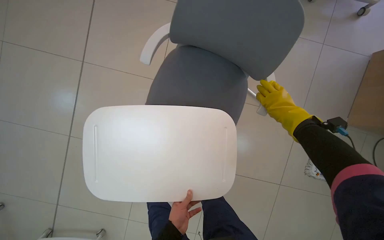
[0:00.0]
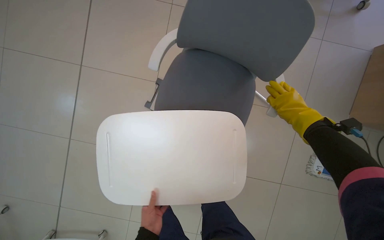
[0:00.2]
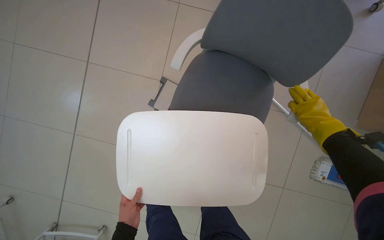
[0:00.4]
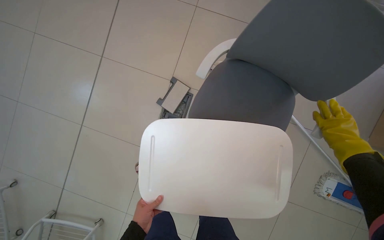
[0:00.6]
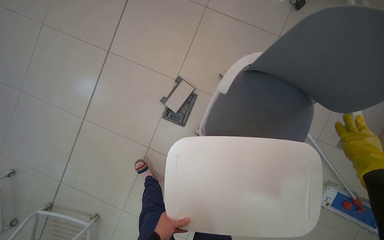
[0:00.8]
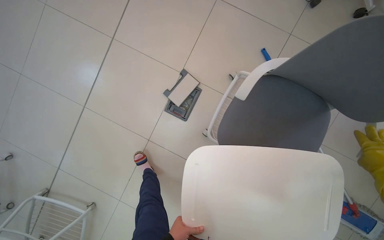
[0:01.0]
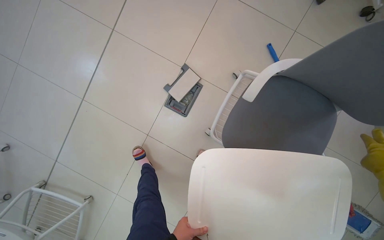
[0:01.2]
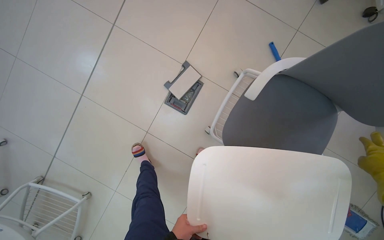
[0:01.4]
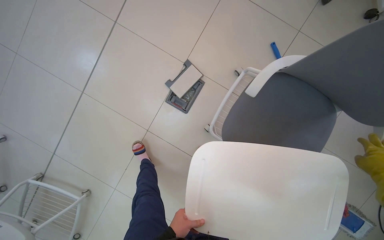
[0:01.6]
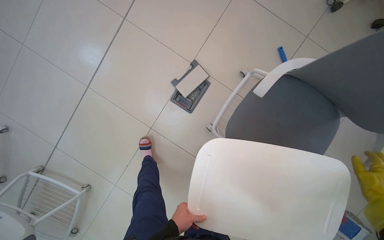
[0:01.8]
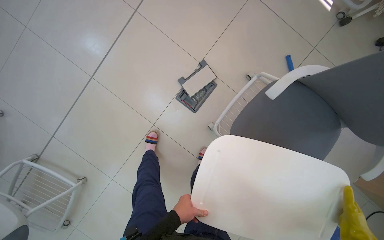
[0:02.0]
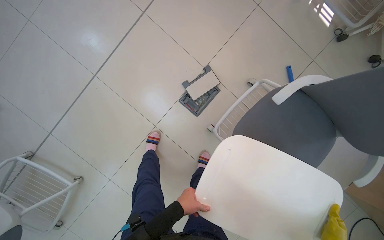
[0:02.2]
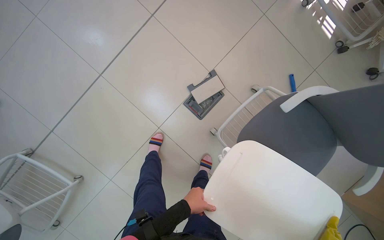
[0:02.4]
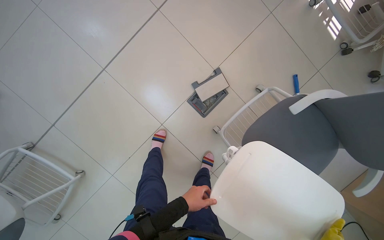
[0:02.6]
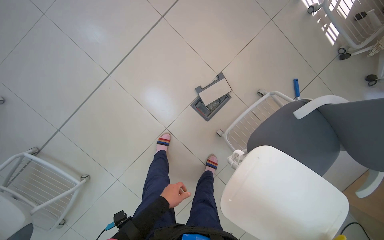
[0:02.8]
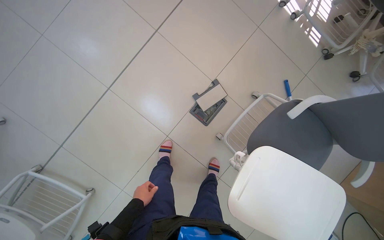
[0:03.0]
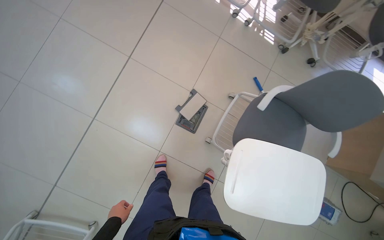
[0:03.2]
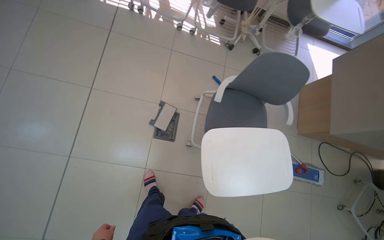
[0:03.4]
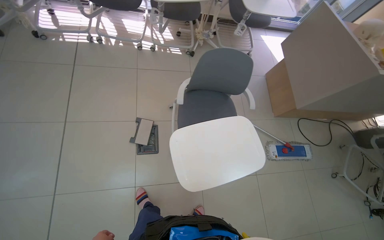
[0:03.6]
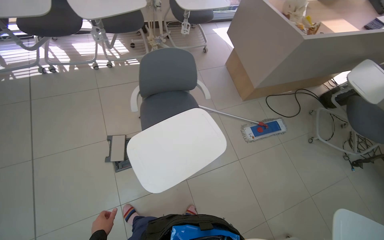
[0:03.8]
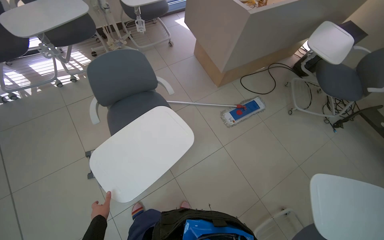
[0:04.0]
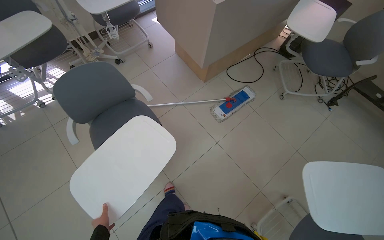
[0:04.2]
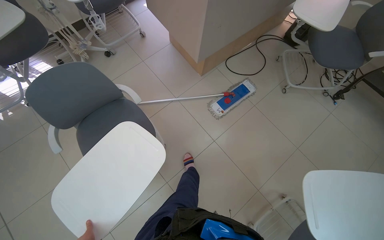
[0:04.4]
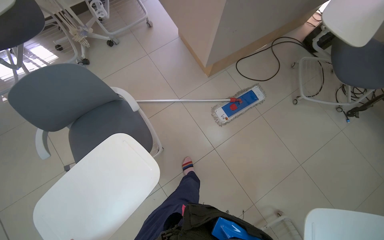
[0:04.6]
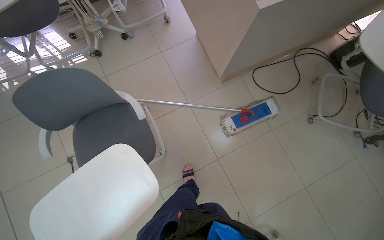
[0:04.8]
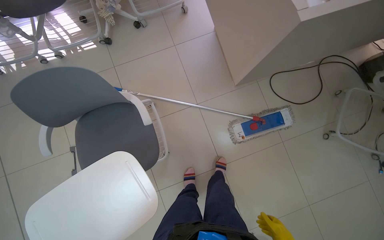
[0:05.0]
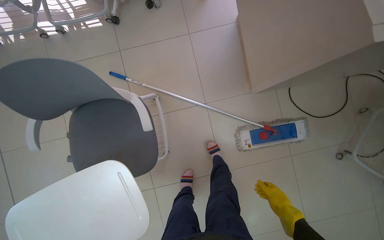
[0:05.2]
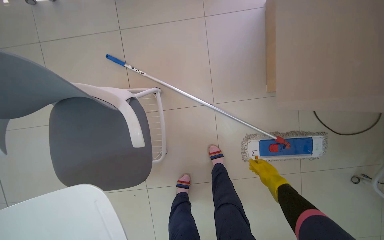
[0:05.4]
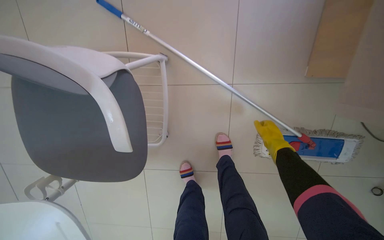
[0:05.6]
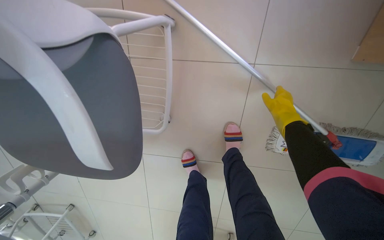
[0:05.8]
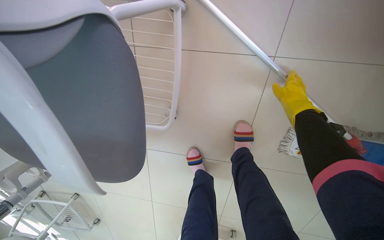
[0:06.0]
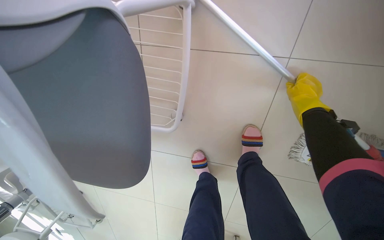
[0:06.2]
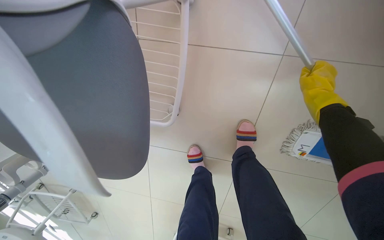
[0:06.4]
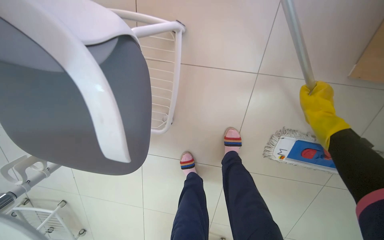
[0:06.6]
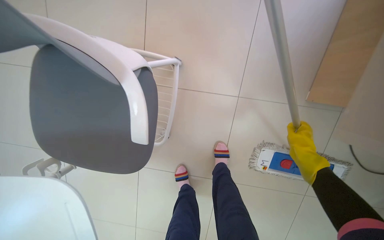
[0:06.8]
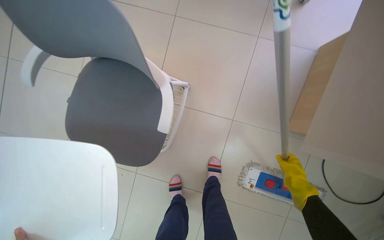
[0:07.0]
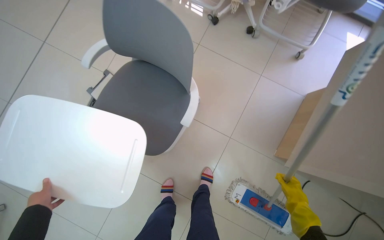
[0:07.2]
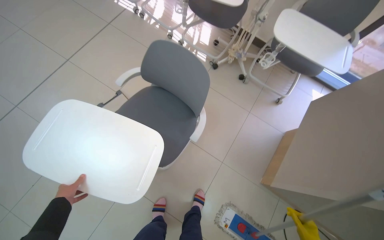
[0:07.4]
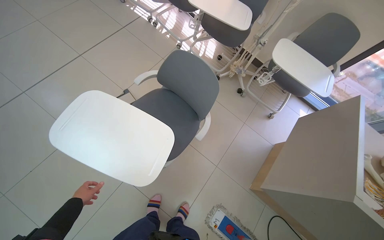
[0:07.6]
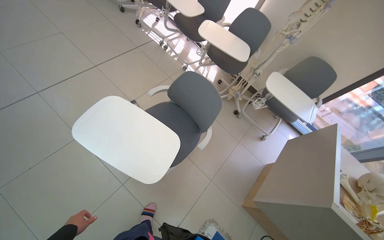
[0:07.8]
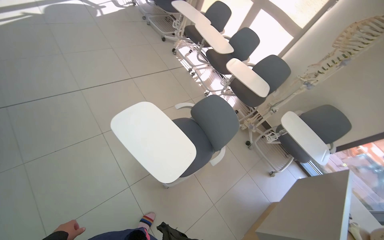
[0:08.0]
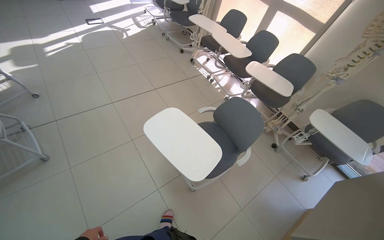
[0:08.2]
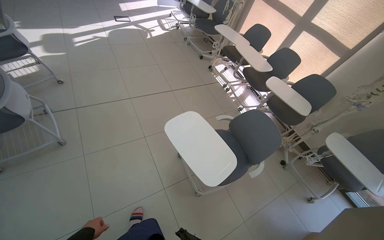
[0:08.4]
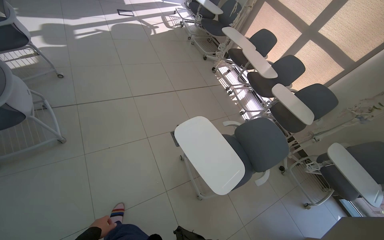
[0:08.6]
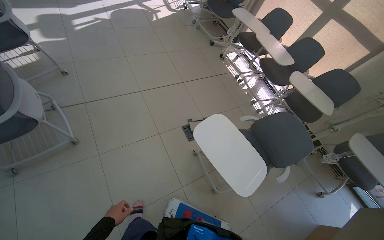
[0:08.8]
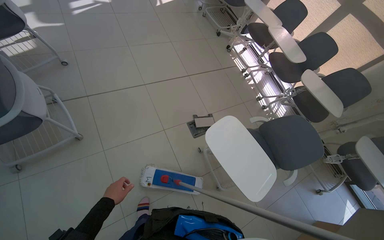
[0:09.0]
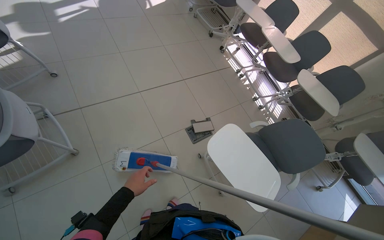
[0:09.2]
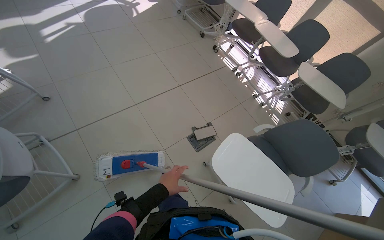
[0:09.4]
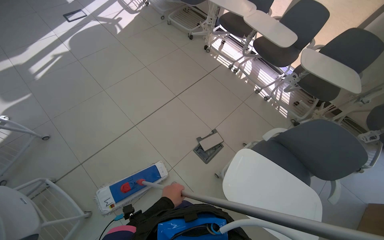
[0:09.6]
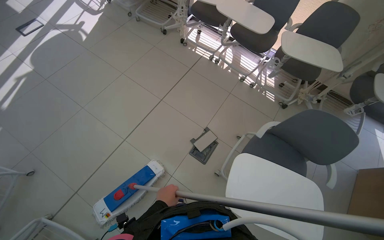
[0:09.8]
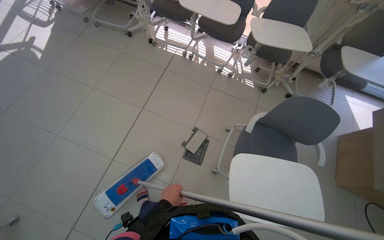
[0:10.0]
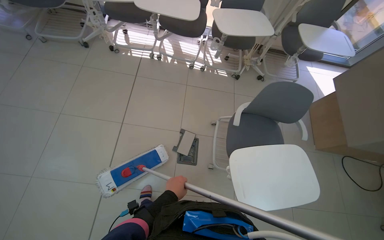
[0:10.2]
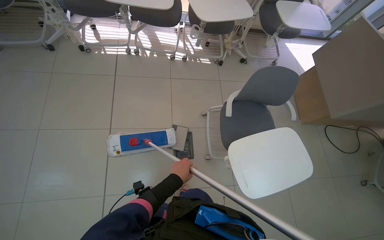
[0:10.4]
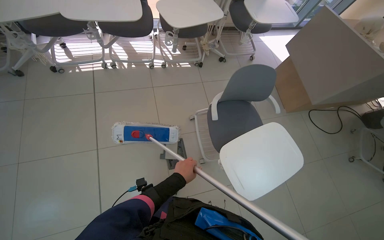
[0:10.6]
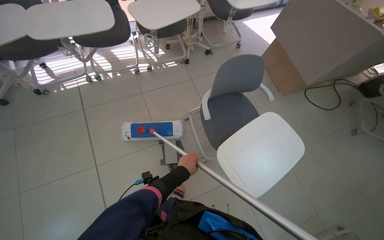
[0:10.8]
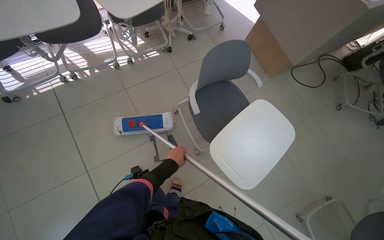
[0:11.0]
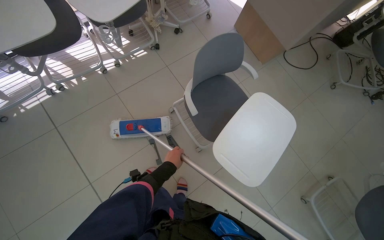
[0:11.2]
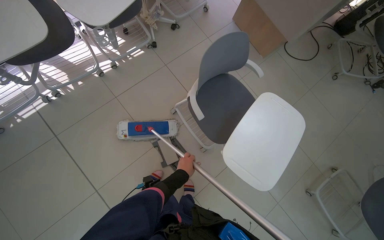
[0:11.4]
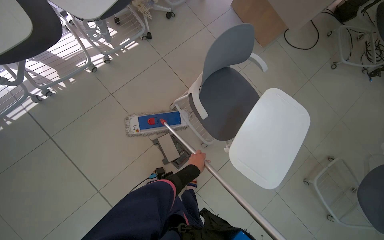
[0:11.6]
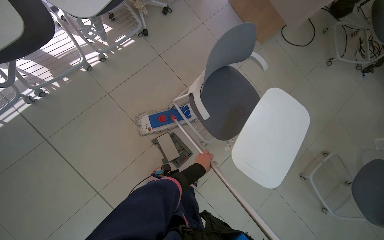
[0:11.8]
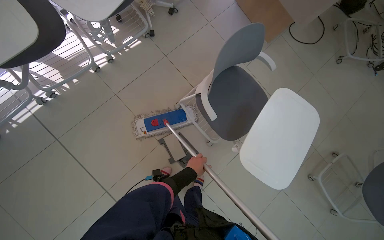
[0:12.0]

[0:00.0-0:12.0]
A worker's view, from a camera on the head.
Job: organizing items.
The whole recording: Organizing classroom furniture and items. The worker moves chairs and places desk trays on them, also performing short mopping tasks.
0:01.6 to 0:03.0: The left hand goes about 35 cm to the left.
0:03.0 to 0:04.4: The camera travels about 90 cm. The wearer looks roughly 80 degrees further to the right.
0:04.4 to 0:06.0: The camera travels approximately 1 m. The head turns to the left by some 45 degrees. The view tips downward by roughly 45 degrees.
0:06.0 to 0:07.6: The wearer moves some 80 cm. The camera sweeps to the right, by some 20 degrees. The view tips upward by some 45 degrees. Everything in view rotates some 35 degrees clockwise.
0:07.6 to 0:09.0: The head travels some 70 cm.
0:09.0 to 0:10.4: The head travels approximately 80 cm. The wearer looks some 70 degrees further to the right. The camera pitches downward, by some 15 degrees.
0:10.4 to 0:12.0: The camera travels roughly 50 cm. The head turns to the right by about 40 degrees. The view tilts some 15 degrees downward.

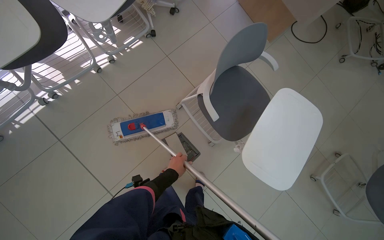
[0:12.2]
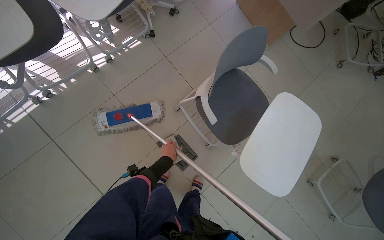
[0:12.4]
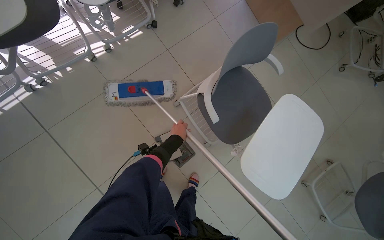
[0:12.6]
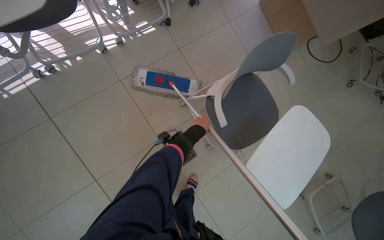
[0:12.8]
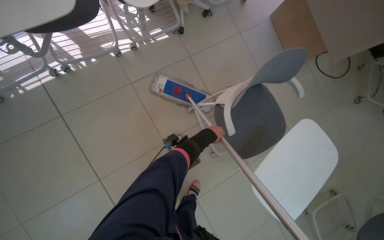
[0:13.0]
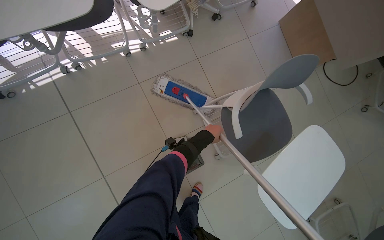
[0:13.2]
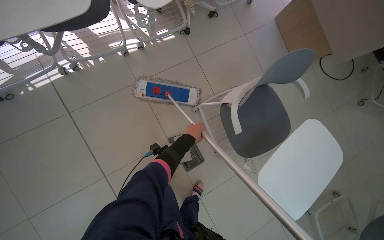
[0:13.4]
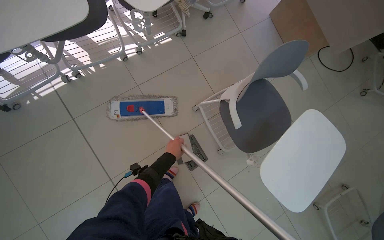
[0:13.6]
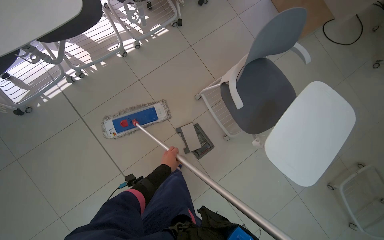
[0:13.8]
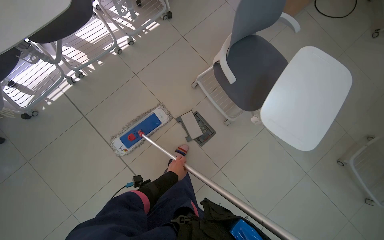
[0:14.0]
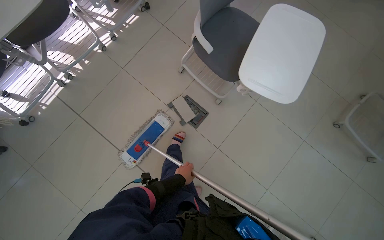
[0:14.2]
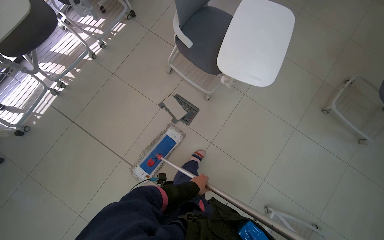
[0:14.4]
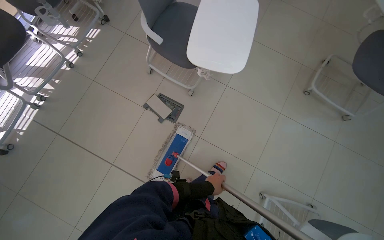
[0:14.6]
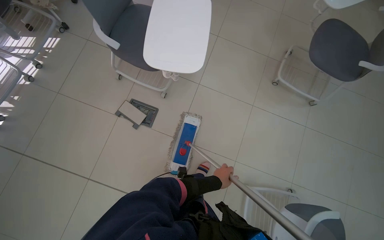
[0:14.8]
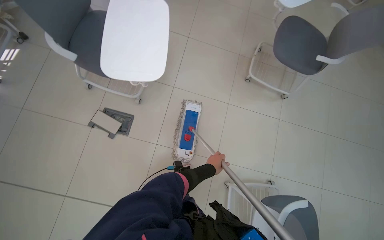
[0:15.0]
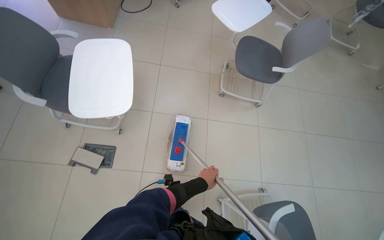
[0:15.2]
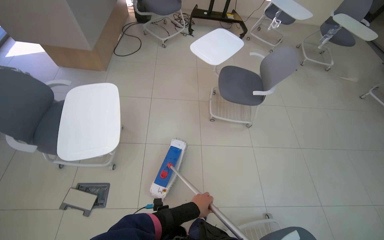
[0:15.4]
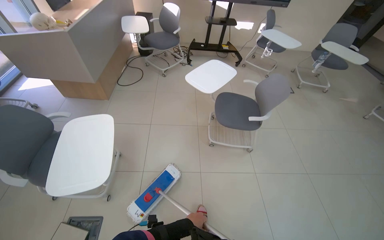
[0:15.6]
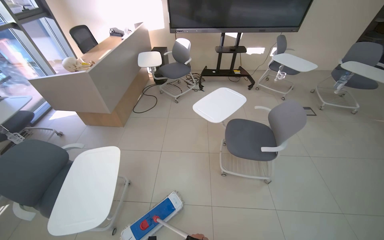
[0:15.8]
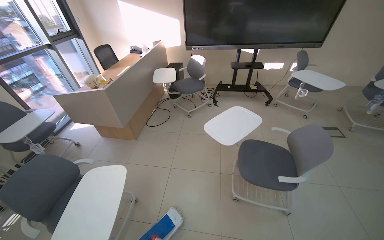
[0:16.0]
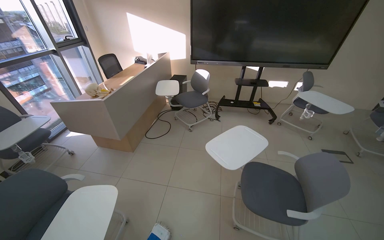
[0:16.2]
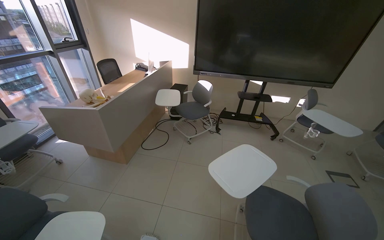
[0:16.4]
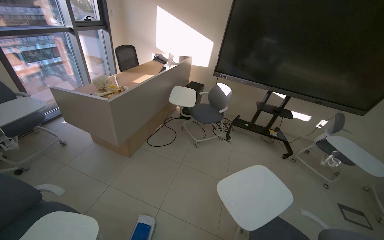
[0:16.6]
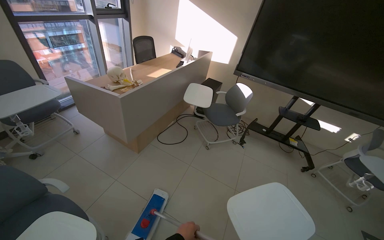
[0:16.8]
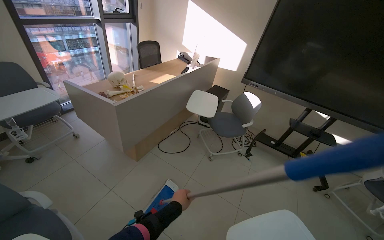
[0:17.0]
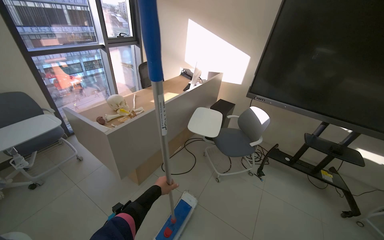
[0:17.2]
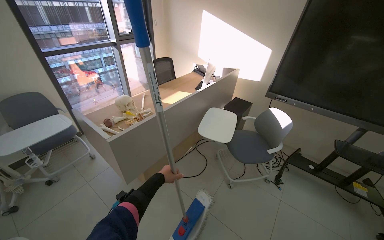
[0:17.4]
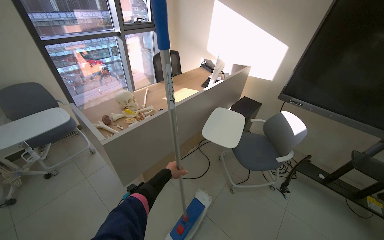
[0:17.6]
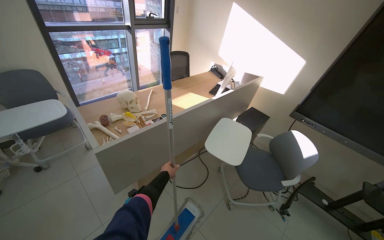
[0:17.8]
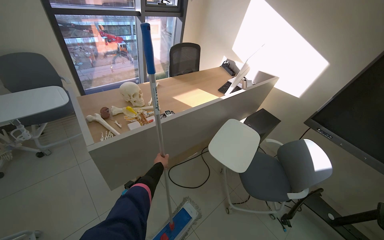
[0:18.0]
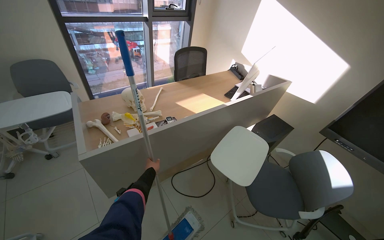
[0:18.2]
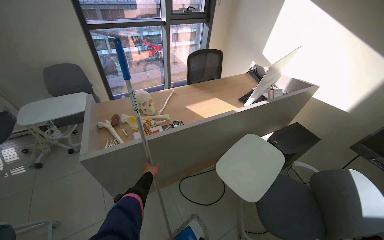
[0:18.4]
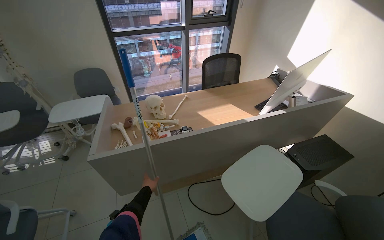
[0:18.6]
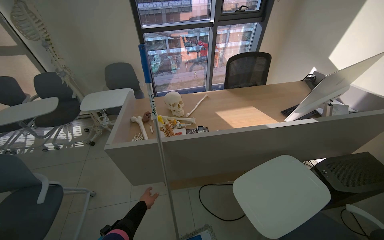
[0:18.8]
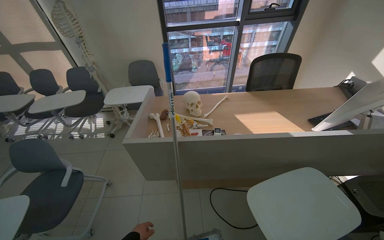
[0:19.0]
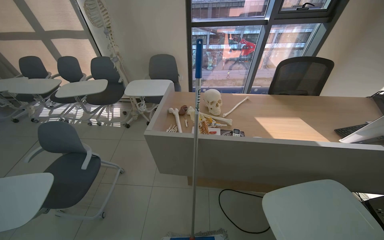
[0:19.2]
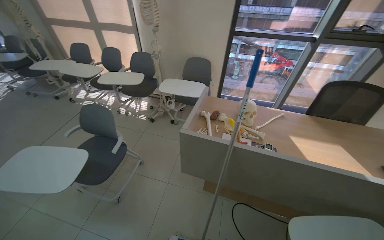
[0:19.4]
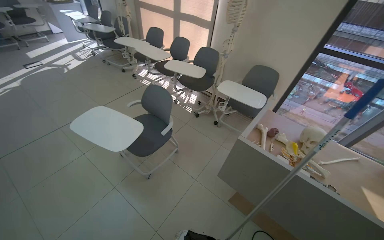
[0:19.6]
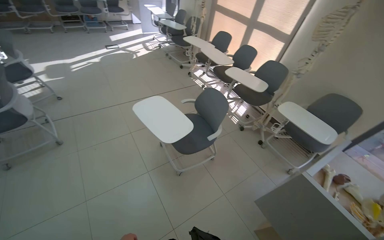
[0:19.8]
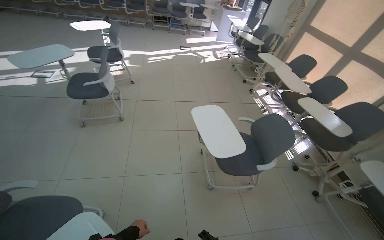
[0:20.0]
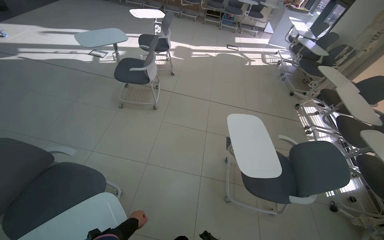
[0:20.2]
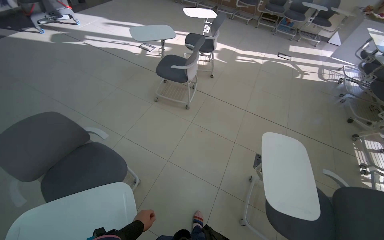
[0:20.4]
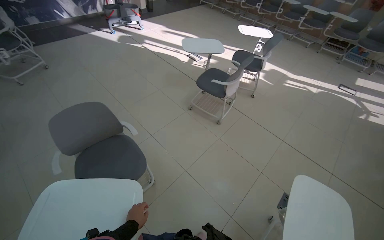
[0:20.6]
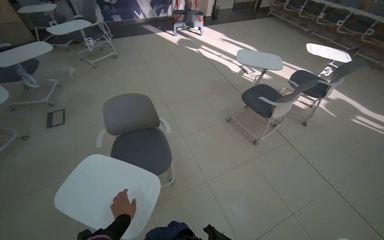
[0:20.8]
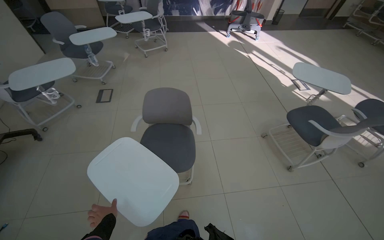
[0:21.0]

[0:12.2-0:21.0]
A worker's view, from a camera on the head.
Job: organizing items.
The whole recording: Organizing classroom furniture and items. The worker moves chairs and places desk trays on them, also performing short mopping tasks.
0:13.6 to 0:15.2: The head travels some 90 cm. Everything in view rotates about 55 degrees counterclockwise.
0:15.2 to 0:16.6: The head travels about 60 cm. The wearer looks approximately 20 degrees further to the left. The camera pitches upward, by approximately 35 degrees.
0:16.6 to 0:18.0: The camera is carried some 80 cm. The head rotates some 30 degrees to the left.
0:18.0 to 0:19.6: The head rotates some 75 degrees to the left.
0:19.6 to 0:21.0: The head travels roughly 50 cm. The wearer's head swings roughly 135 degrees to the left.
